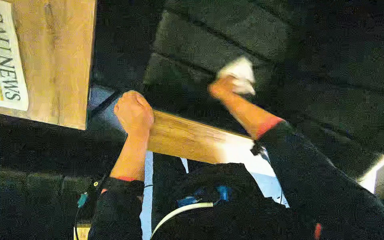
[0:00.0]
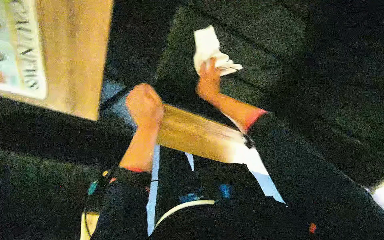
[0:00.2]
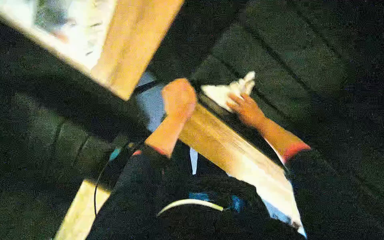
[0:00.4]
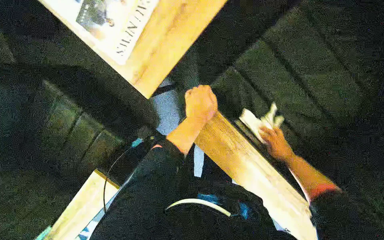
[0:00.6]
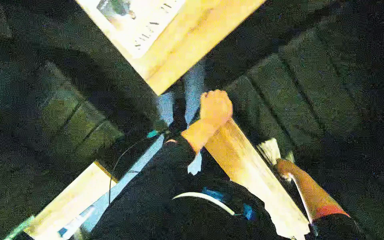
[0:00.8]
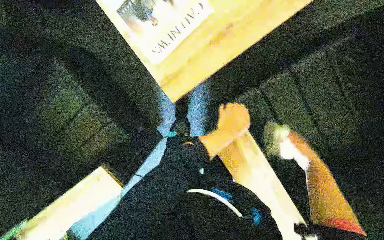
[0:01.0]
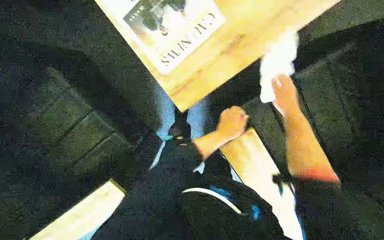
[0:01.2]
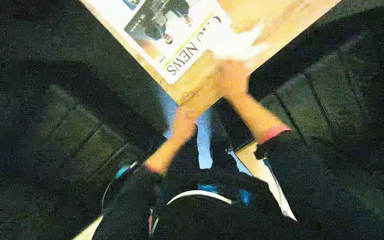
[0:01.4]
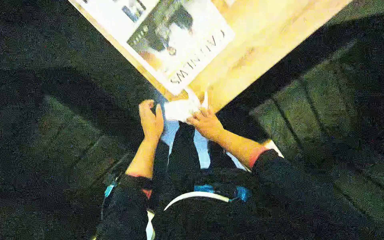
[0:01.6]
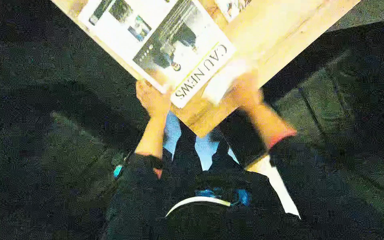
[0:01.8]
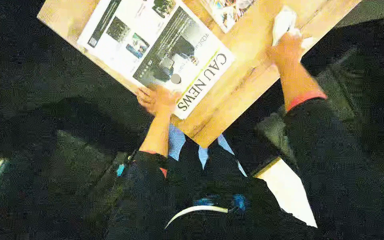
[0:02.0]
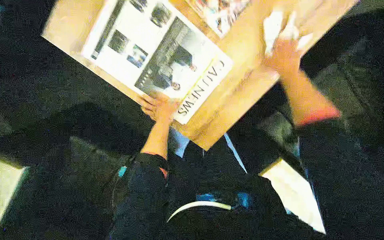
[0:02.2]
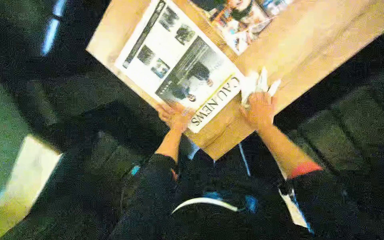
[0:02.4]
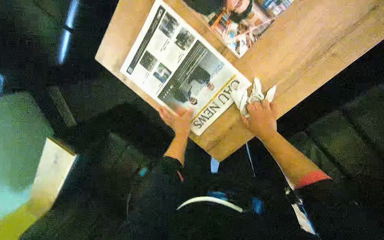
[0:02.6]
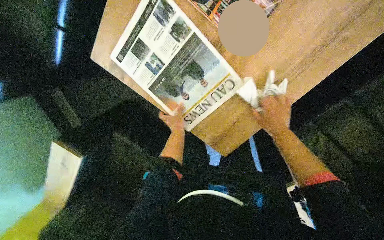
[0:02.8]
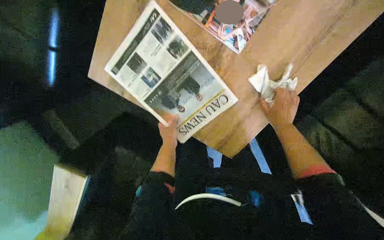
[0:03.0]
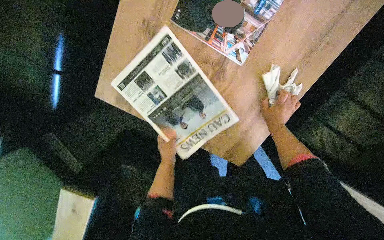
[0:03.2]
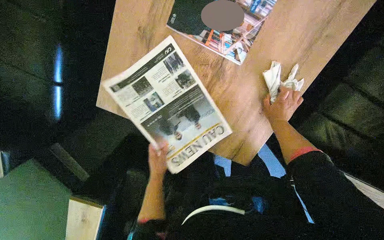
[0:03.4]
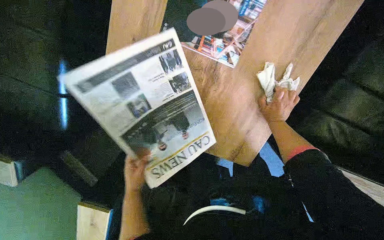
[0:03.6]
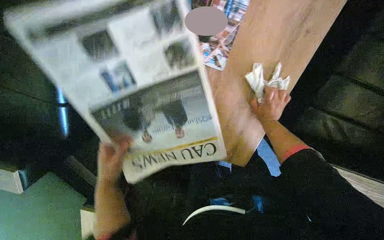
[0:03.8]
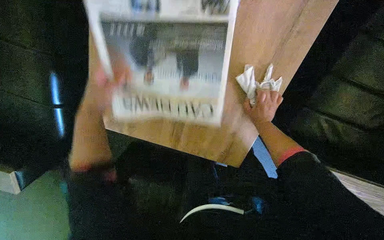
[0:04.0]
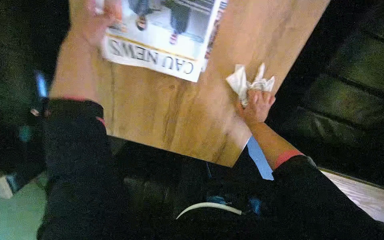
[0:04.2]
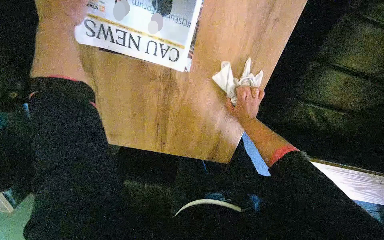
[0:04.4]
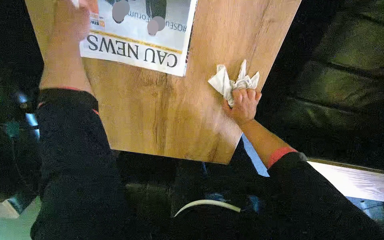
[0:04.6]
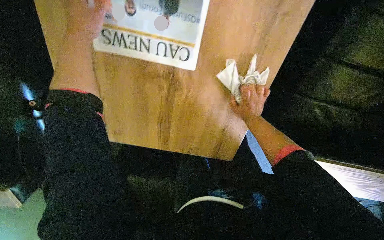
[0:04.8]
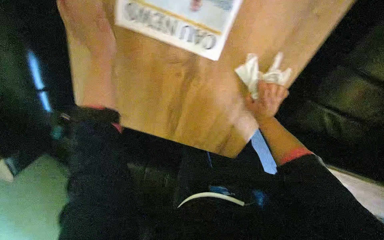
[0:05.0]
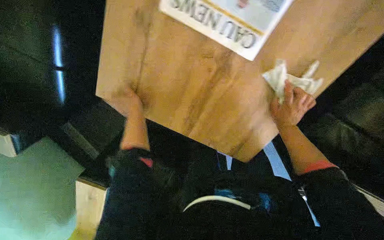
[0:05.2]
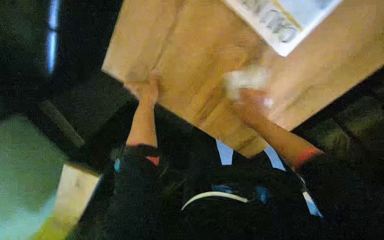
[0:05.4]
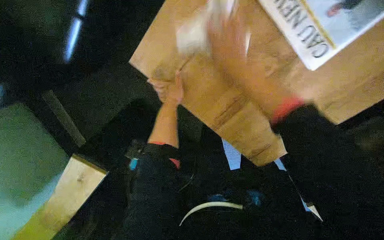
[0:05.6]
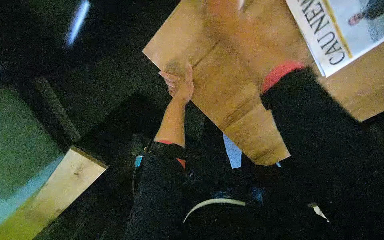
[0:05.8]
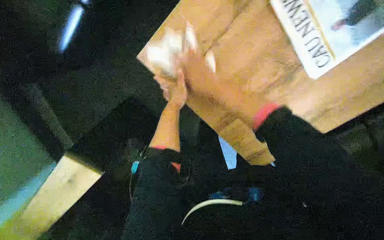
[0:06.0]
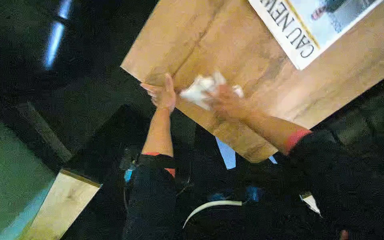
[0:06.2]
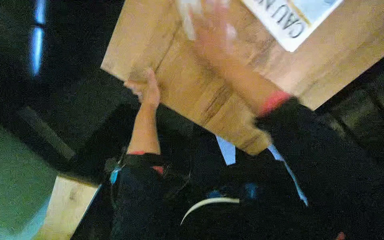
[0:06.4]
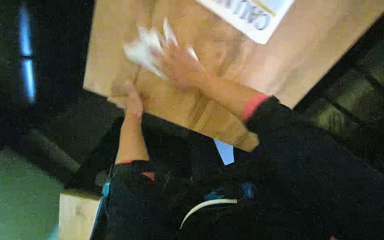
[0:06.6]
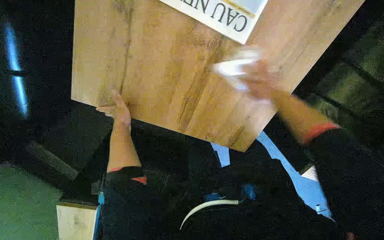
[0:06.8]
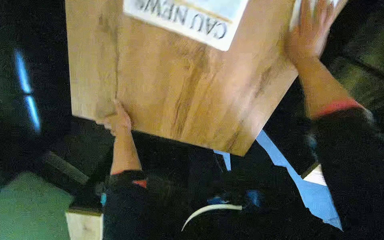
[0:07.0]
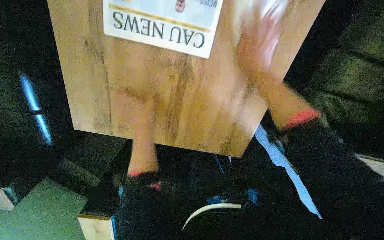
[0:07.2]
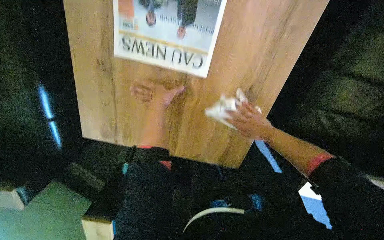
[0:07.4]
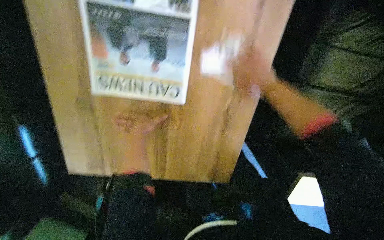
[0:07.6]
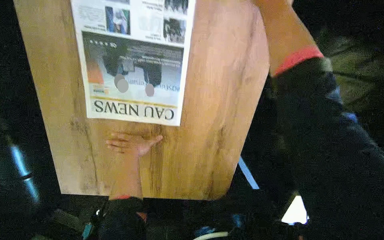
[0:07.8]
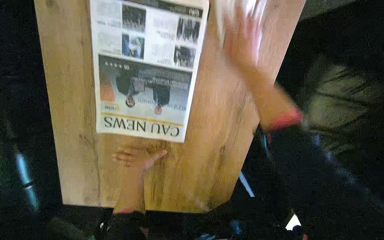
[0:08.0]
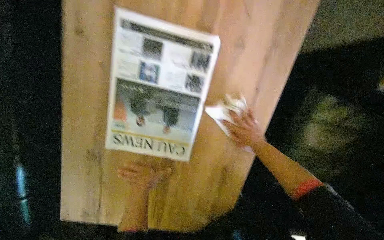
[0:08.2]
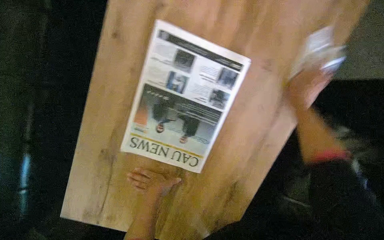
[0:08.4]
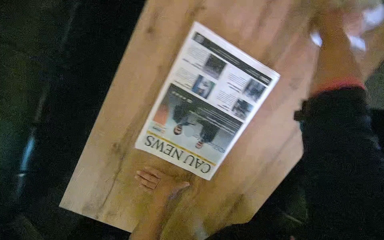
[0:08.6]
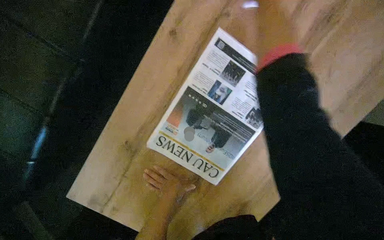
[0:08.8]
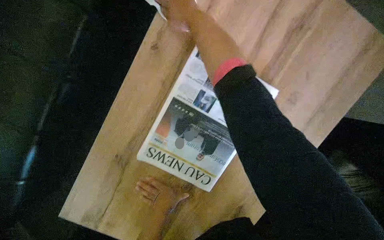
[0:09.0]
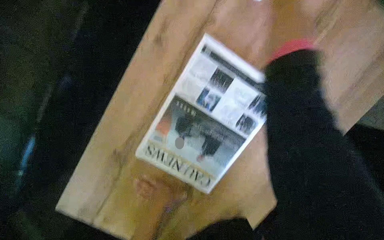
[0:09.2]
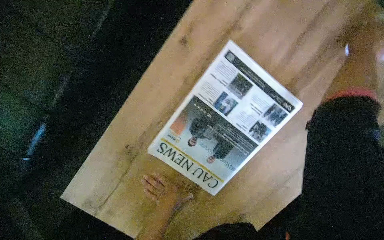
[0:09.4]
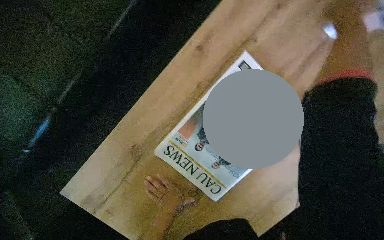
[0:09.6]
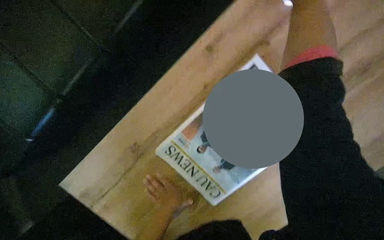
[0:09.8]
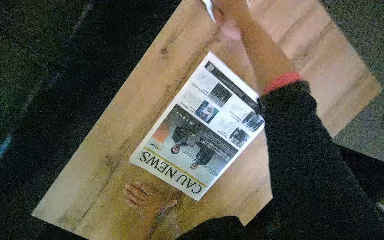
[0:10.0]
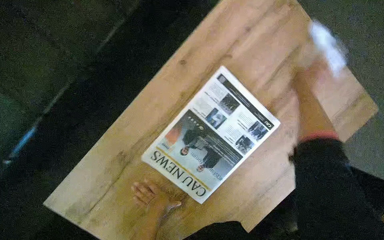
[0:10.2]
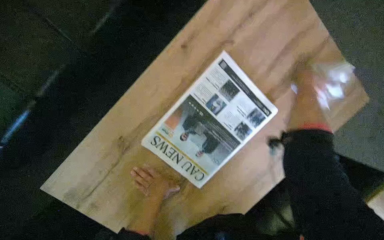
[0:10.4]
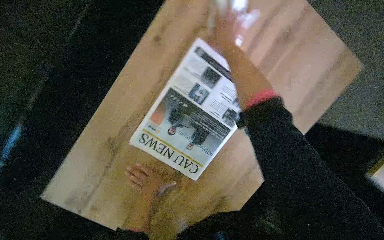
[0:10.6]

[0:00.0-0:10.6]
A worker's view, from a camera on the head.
Job: wiping surfaces.
The whole recording: Wiping office surfaces. The worker wipes various surfaces in the office, including a water dispenser, printer, desk, plant pot, wooden table, and couch.
0:00.0 to 0:01.6: The right hand swings left and right, about 40 cm each way, with 2 reversals. Meanwhile the left hand travels to the right and back again, about 15 cm each way.
0:01.6 to 0:03.0: The right hand heads to the right, covering roughly 15 cm, and moves roughly 30 cm up the picture and comes back.
0:03.0 to 0:04.6: The view pans to the left by some 15 degrees. The left hand heads up the picture, covering about 40 cm.
0:04.6 to 0:06.0: The view pans to the right by roughly 15 degrees. Everything in view rotates roughly 25 degrees clockwise. The right hand shifts some 35 cm to the left. Meanwhile the left hand goes some 40 cm farther from the camera and down the picture.
0:06.0 to 0:07.6: The scene rotates counterclockwise by approximately 40 degrees.

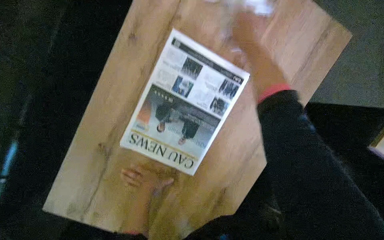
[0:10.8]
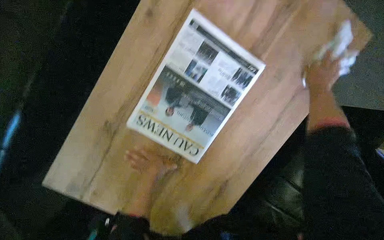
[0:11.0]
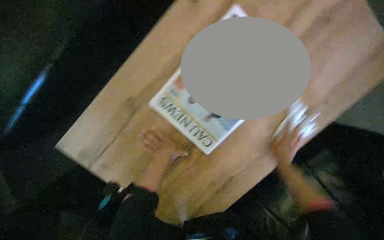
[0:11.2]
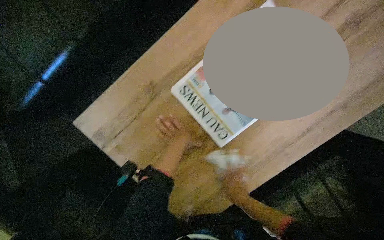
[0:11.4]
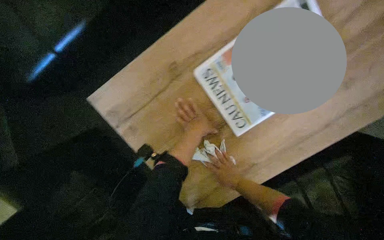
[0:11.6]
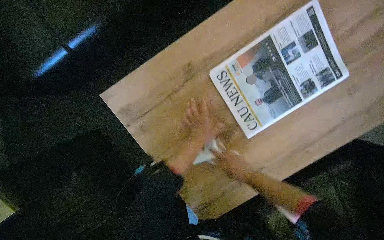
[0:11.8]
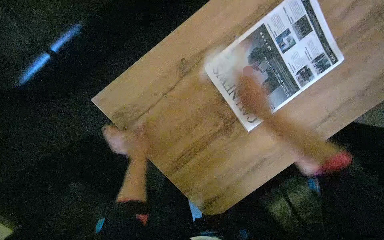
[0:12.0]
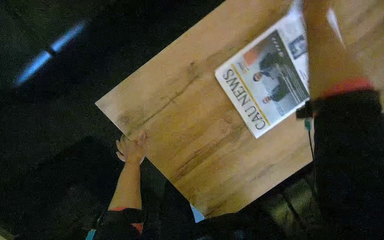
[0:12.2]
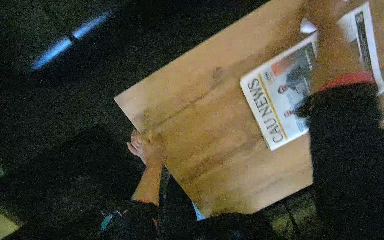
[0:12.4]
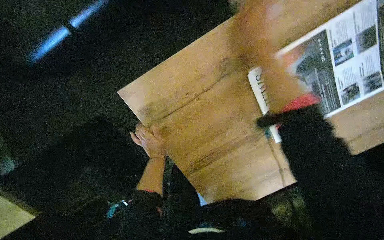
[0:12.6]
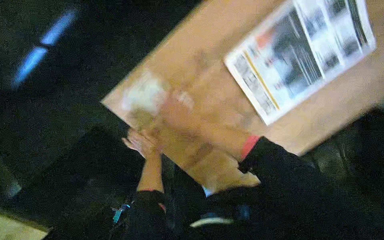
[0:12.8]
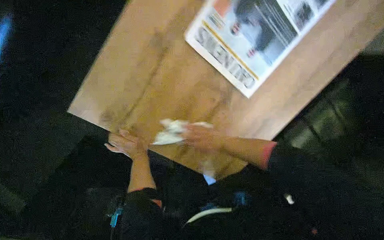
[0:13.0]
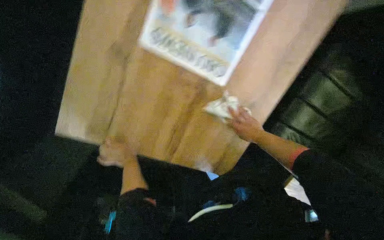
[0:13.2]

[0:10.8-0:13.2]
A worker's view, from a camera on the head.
Job: wiping surfaces.
The whole recording: Wiping office surfaces. The worker wipes various surfaces in the office, including a water dispenser, printer, desk, plant pot, wooden table, and couch.
0:12.0 to 0:13.2: The camera pitches downward, by roughly 15 degrees.

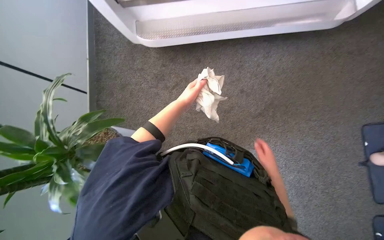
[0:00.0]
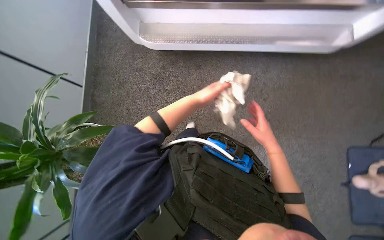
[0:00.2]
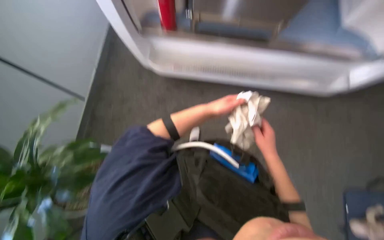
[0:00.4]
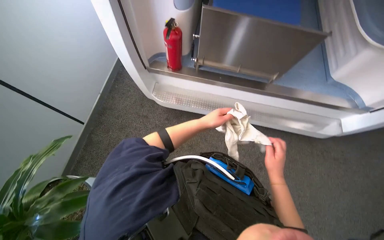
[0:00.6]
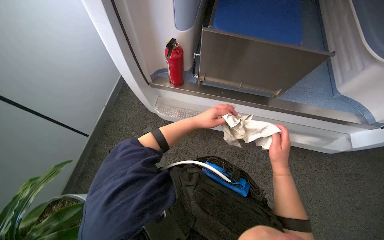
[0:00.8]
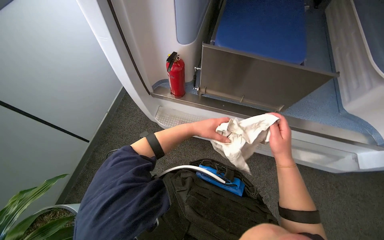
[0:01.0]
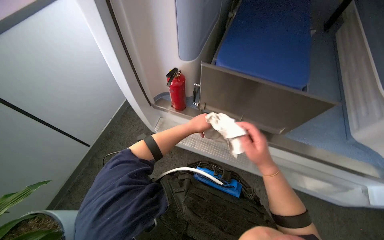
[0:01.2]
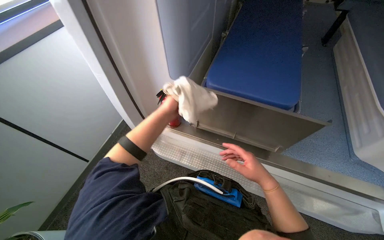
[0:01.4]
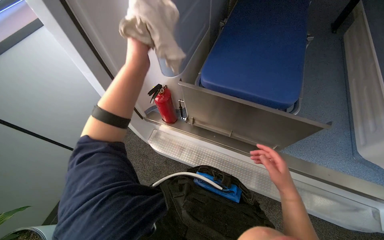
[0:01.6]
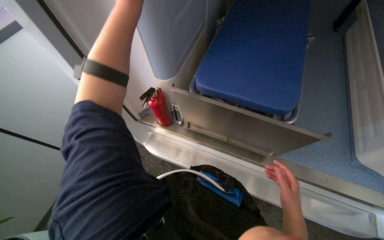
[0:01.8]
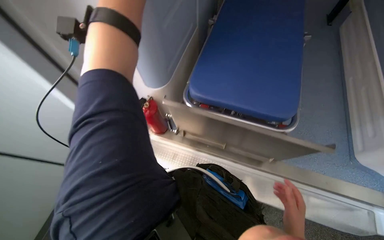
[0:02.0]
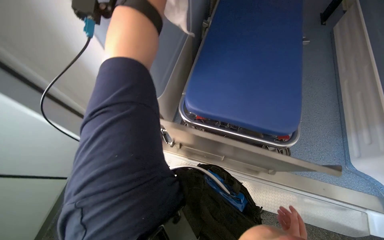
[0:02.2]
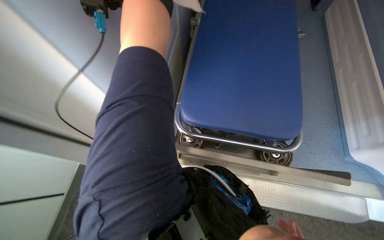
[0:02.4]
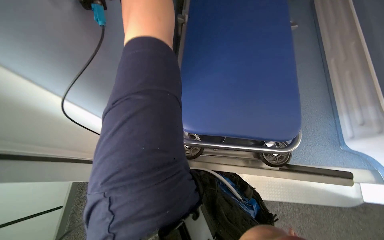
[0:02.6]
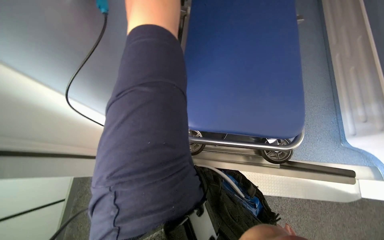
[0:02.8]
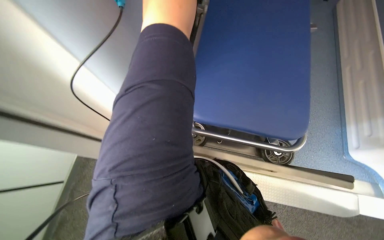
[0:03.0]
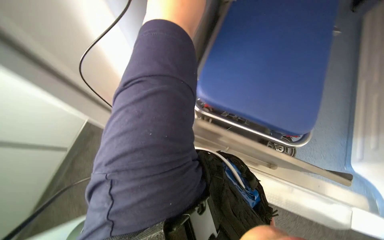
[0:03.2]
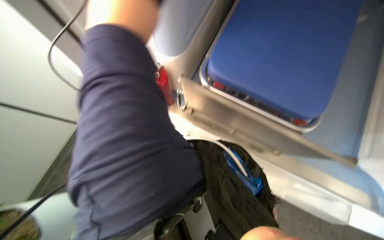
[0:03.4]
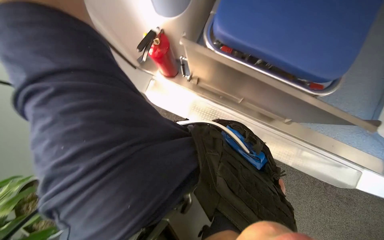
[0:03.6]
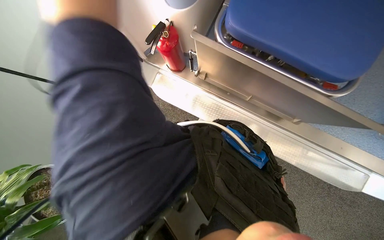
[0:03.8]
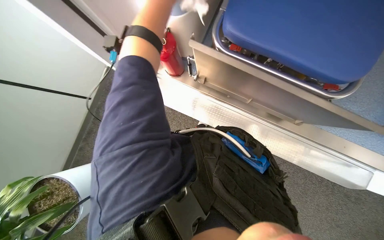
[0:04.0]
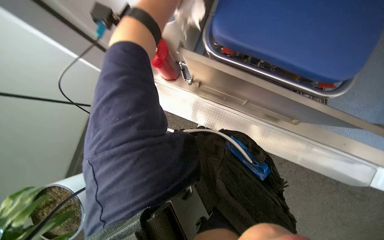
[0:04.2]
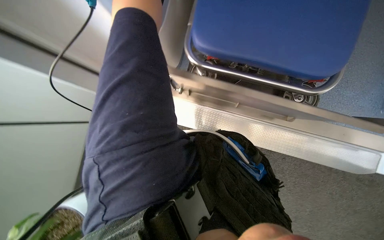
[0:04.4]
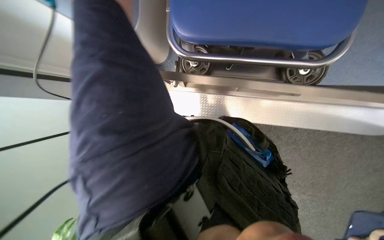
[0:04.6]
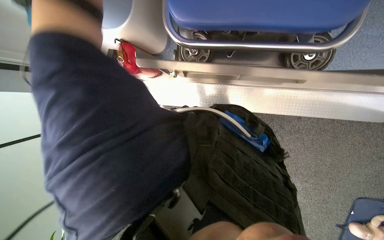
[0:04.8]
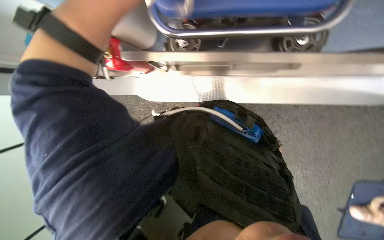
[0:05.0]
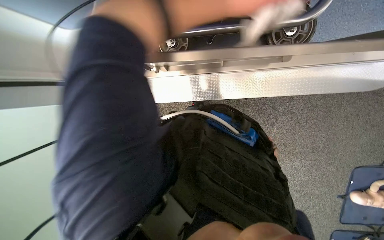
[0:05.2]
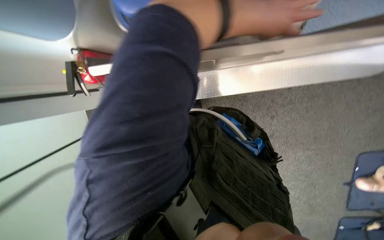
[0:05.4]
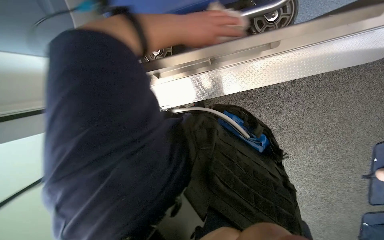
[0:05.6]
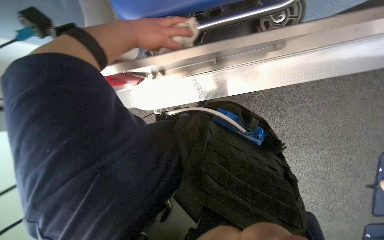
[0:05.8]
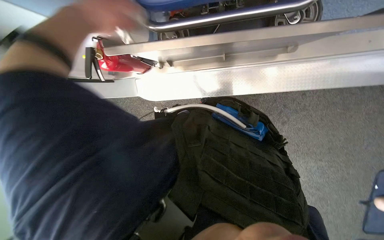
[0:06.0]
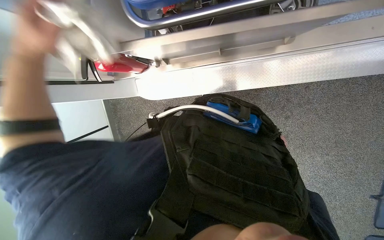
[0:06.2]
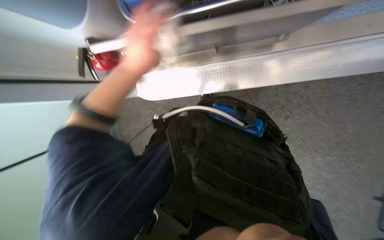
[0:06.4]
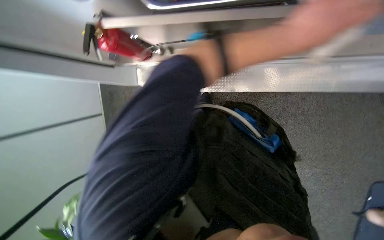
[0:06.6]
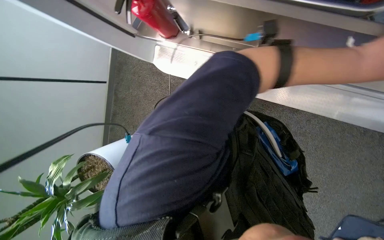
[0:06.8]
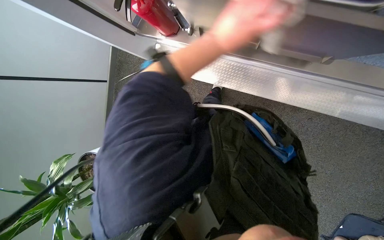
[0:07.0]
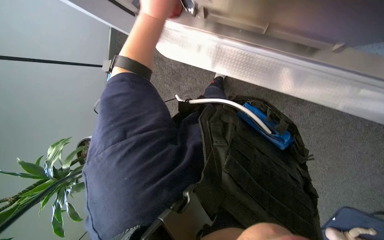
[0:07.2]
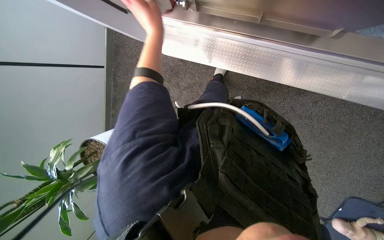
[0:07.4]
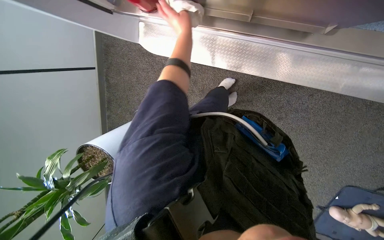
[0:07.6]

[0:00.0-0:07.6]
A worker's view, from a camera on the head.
Job: wiping surfaces.
The whole recording: Wiping vehicle interior surfaces. The worker wipes various surfaces inside the vehicle, including the stretcher frame, panels, and a cabinet.
0:00.0 to 0:01.6: The camera pitches upward, by about 50 degrees.
0:03.0 to 0:04.6: The camera pitches downward, by approximately 15 degrees.
